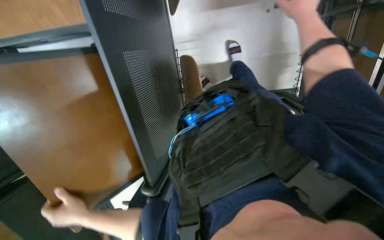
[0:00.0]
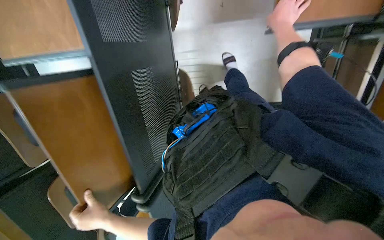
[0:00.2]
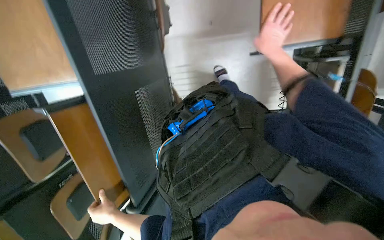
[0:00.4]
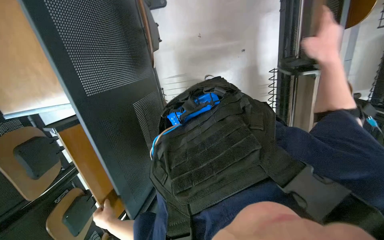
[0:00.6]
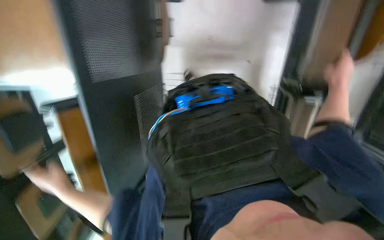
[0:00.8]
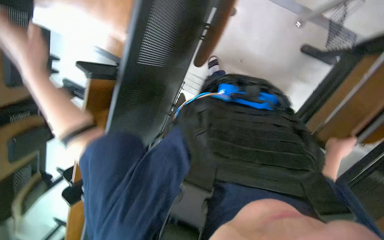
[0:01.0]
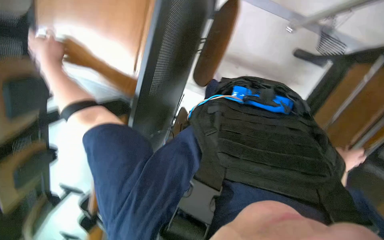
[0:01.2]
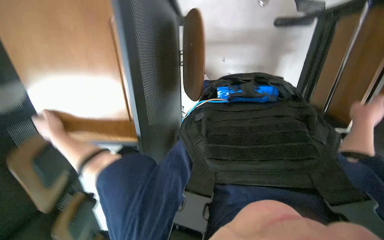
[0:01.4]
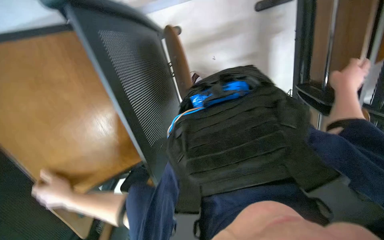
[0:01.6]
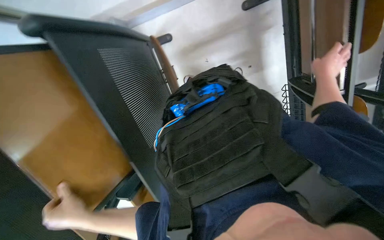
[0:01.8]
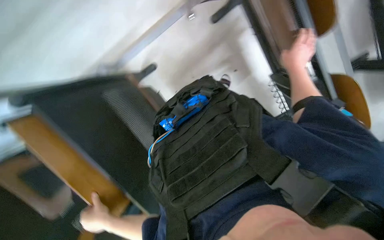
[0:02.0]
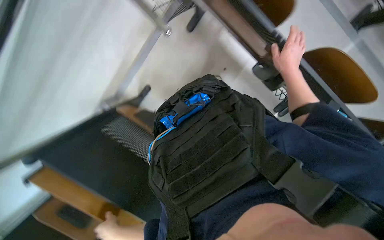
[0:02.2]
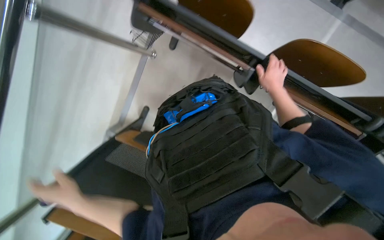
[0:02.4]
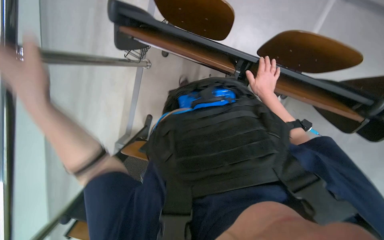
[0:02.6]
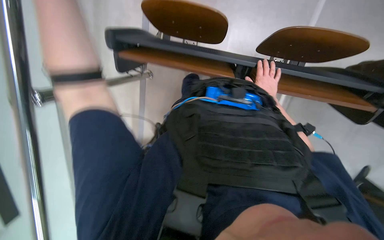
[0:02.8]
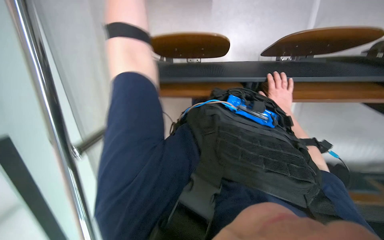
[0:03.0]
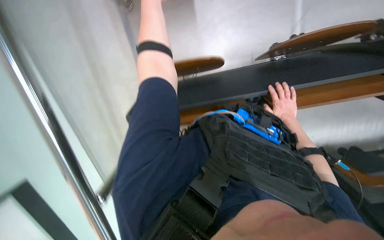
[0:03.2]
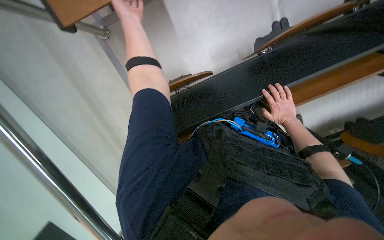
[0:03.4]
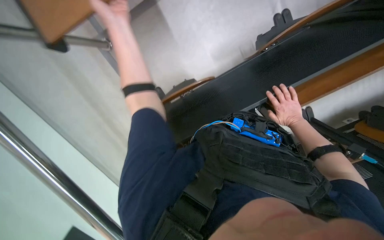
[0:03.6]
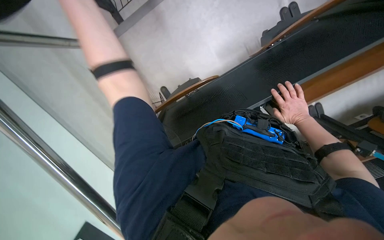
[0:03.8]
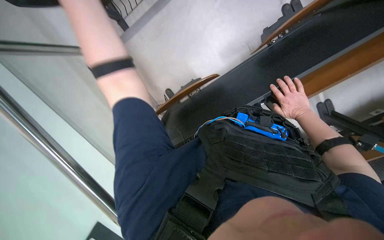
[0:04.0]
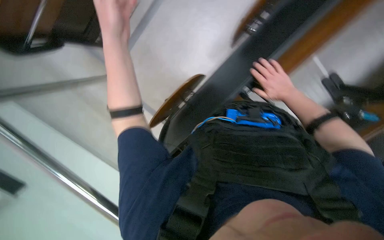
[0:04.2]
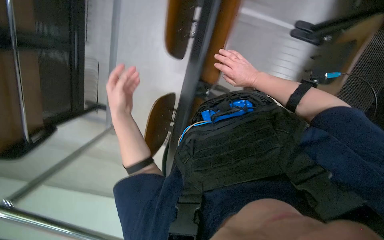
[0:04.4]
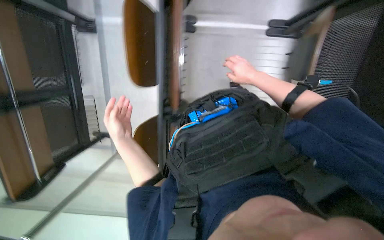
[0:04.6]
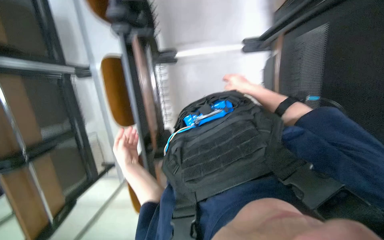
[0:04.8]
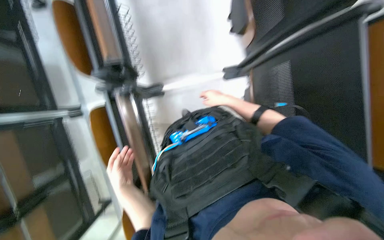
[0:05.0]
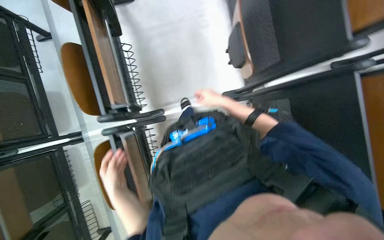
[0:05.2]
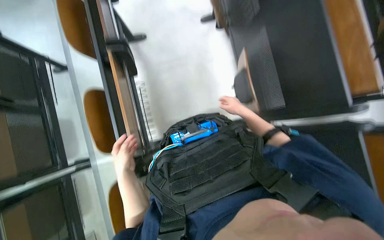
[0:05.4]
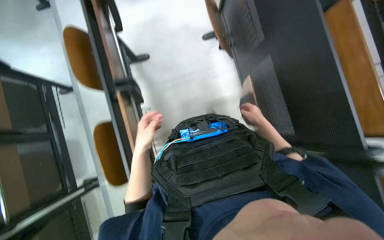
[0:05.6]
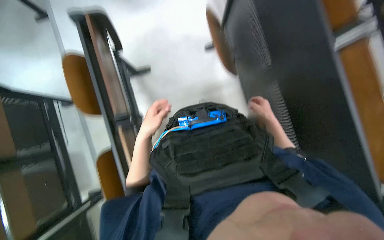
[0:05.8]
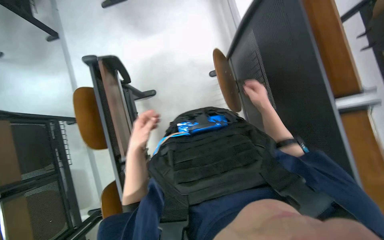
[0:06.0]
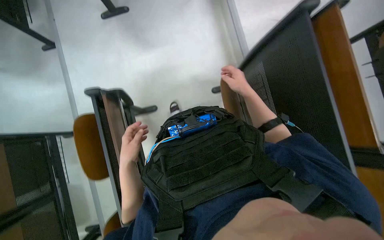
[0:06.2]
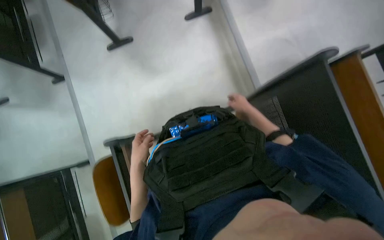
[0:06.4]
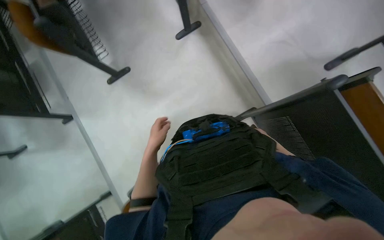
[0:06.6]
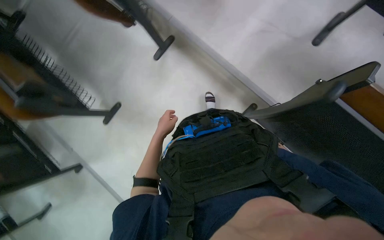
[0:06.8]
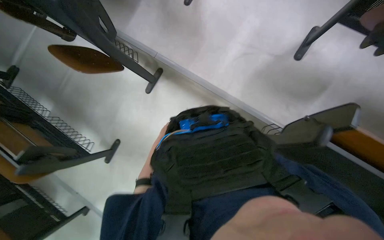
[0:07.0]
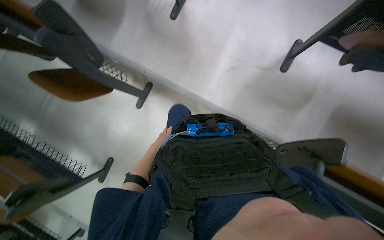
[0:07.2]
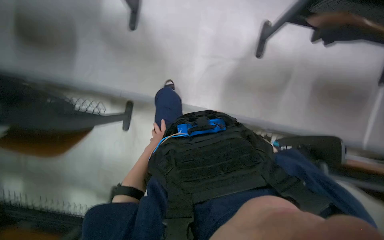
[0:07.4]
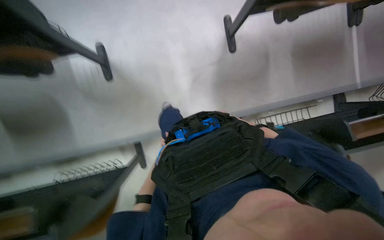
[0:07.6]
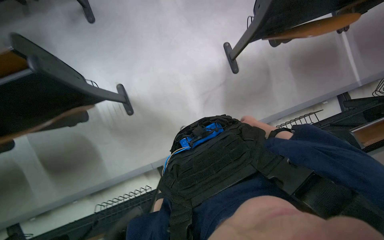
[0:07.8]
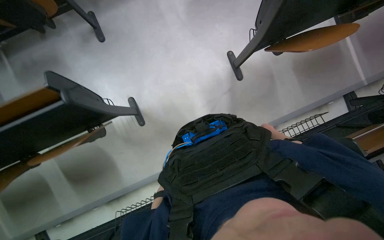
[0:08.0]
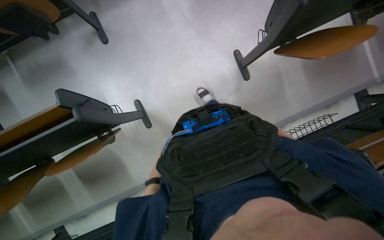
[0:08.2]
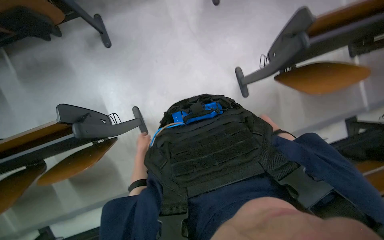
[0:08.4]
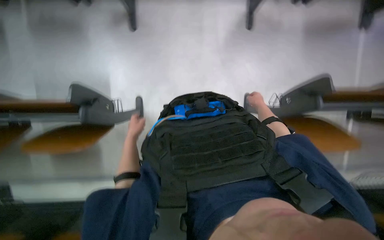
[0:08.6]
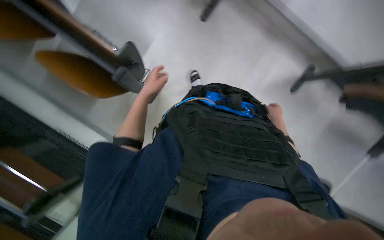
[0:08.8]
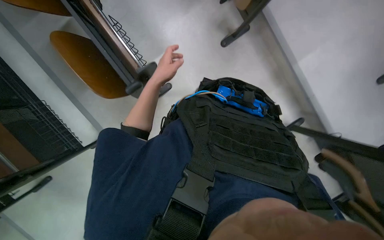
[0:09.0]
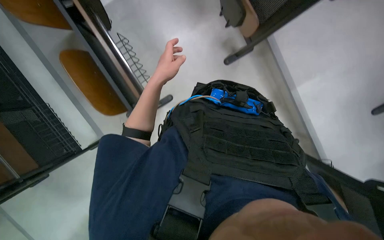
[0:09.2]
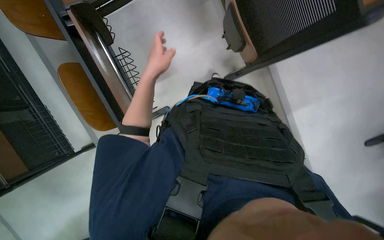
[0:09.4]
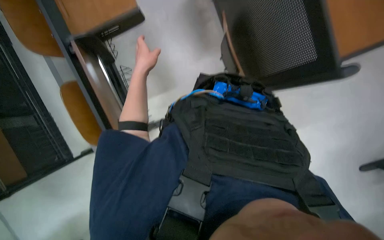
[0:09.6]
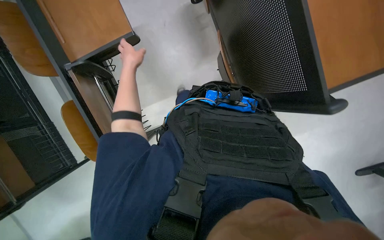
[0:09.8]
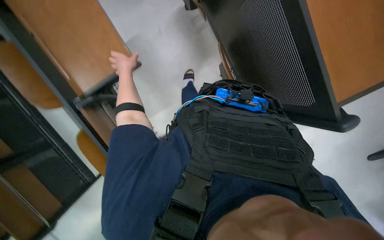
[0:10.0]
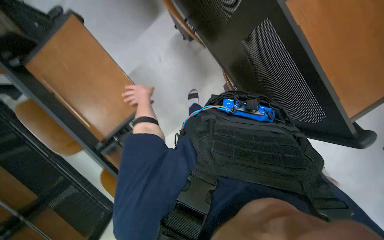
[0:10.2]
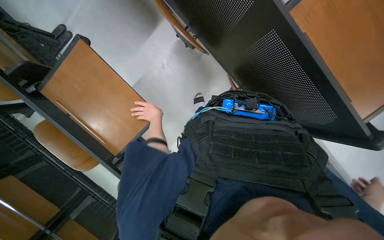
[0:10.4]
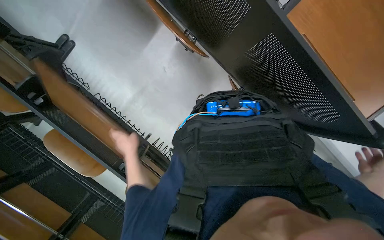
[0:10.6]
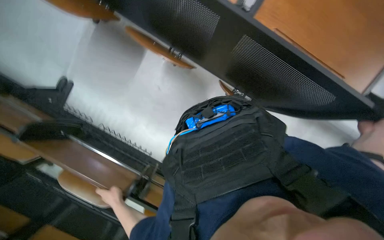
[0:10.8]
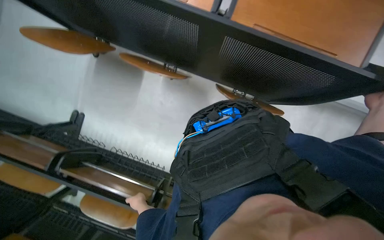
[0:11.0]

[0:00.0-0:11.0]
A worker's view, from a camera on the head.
Job: organizing items.
The whole recording: Folding down desk surfaces. The worker folds down the desk surfaces in a classroom.
0.0 to 1.6 s: The right hand is displaced to the right and down the picture by some 20 cm.
1.6 to 3.2 s: The right hand travels farther from the camera and to the left by approximately 20 cm.
3.2 to 4.8 s: The scene rotates counterclockwise by some 55 degrees.
4.8 to 6.2 s: The view tilts roughly 35 degrees upward.
6.2 to 7.8 s: The head travels approximately 60 cm. The scene turns some 45 degrees counterclockwise in the picture.
7.8 to 9.4 s: The head travels approximately 40 cm. The scene turns approximately 30 degrees clockwise in the picture.
9.4 to 11.0 s: The view tips upward by some 15 degrees. The left hand is displaced down the picture and to the left by about 35 cm.

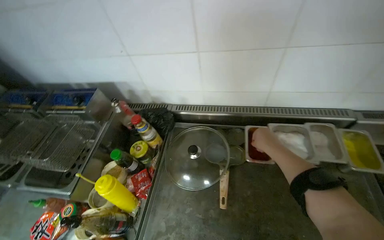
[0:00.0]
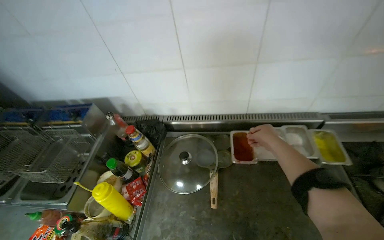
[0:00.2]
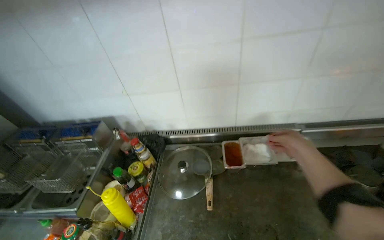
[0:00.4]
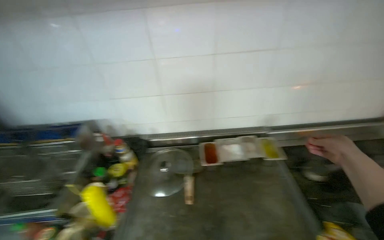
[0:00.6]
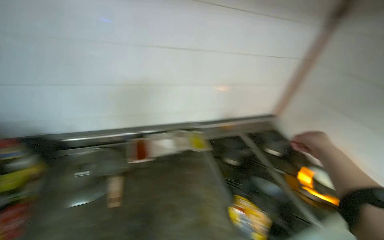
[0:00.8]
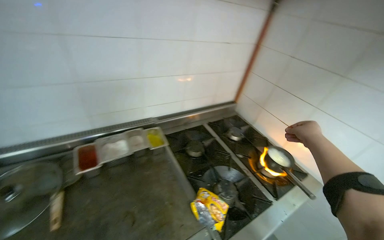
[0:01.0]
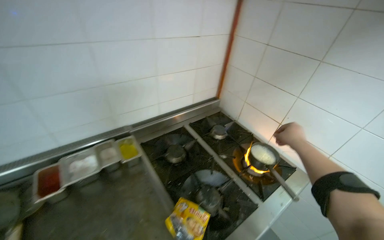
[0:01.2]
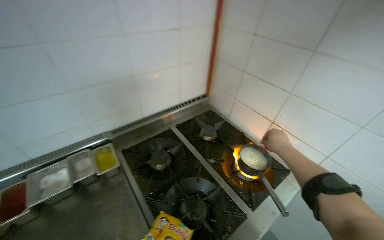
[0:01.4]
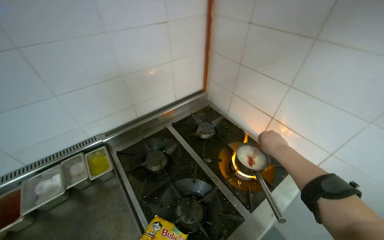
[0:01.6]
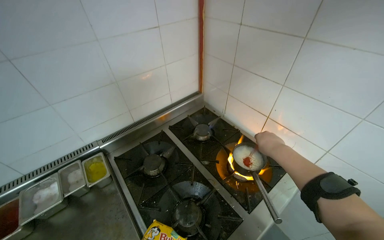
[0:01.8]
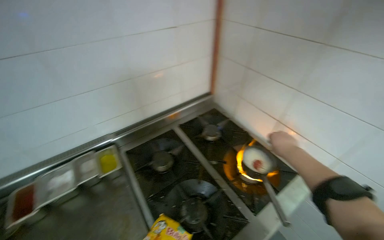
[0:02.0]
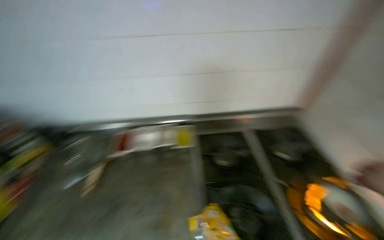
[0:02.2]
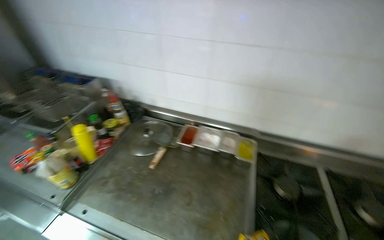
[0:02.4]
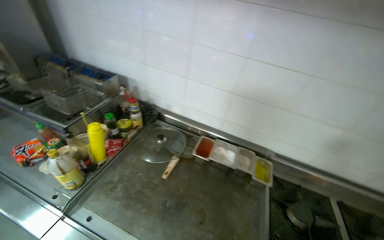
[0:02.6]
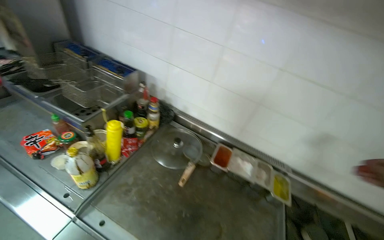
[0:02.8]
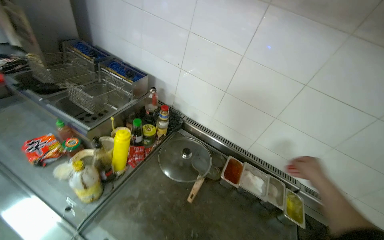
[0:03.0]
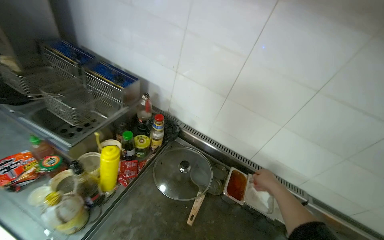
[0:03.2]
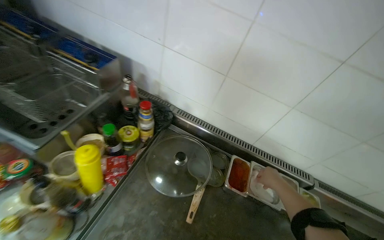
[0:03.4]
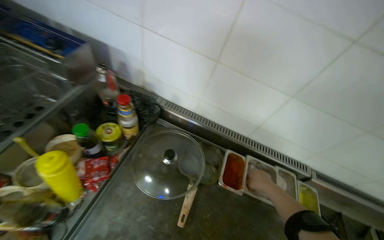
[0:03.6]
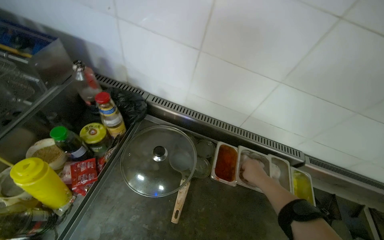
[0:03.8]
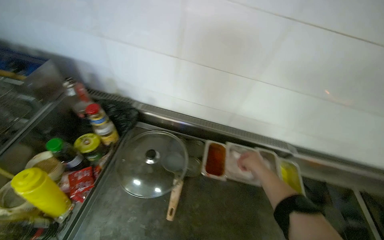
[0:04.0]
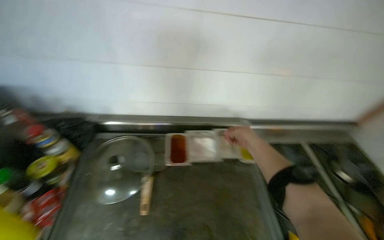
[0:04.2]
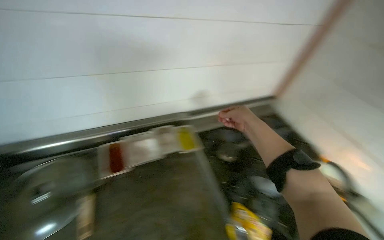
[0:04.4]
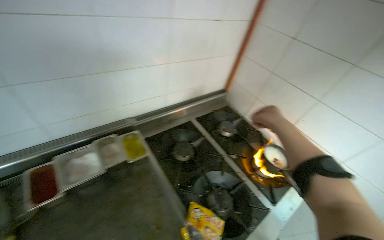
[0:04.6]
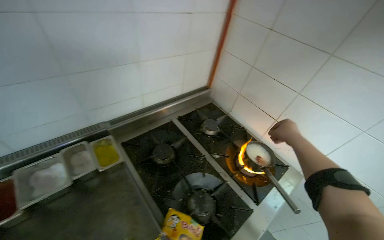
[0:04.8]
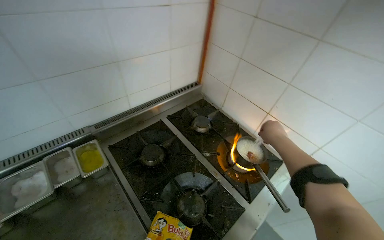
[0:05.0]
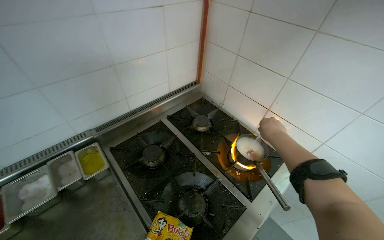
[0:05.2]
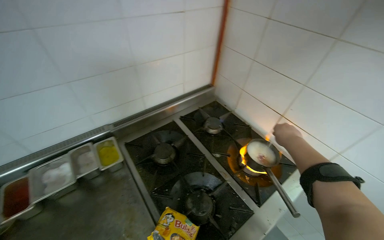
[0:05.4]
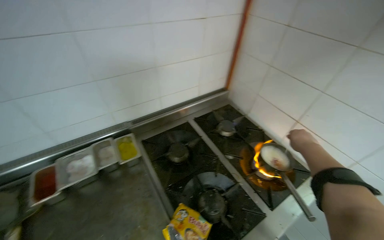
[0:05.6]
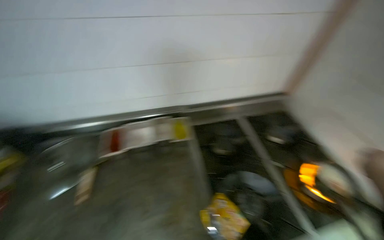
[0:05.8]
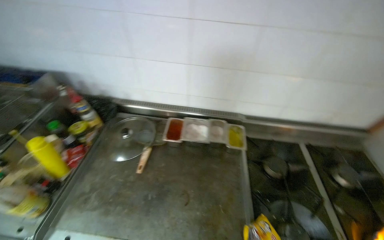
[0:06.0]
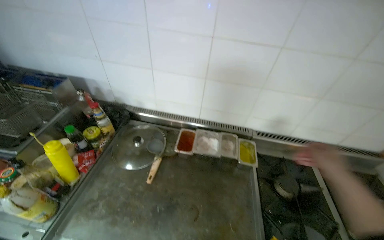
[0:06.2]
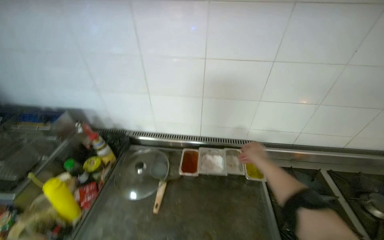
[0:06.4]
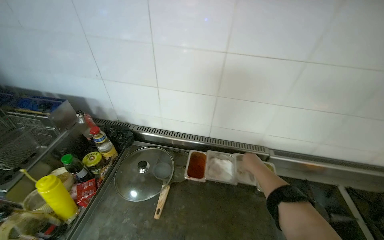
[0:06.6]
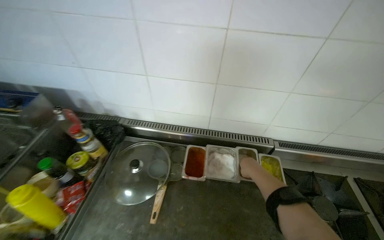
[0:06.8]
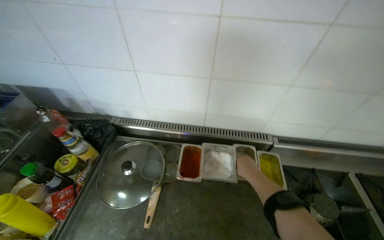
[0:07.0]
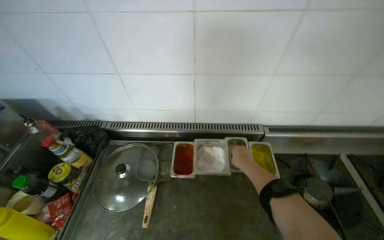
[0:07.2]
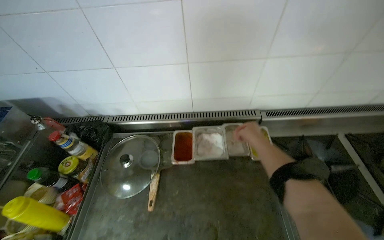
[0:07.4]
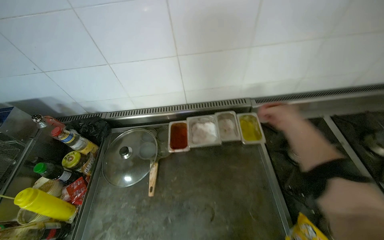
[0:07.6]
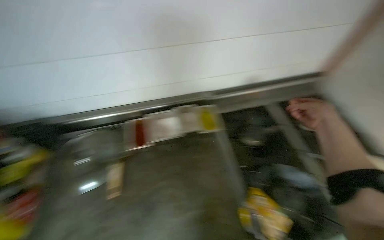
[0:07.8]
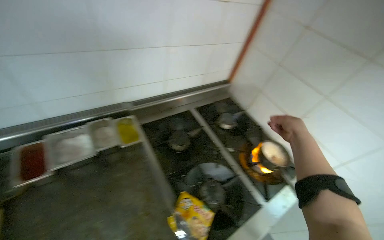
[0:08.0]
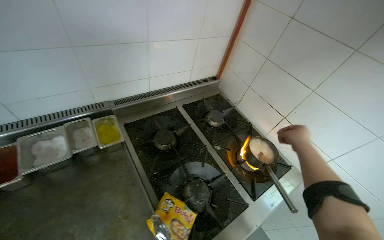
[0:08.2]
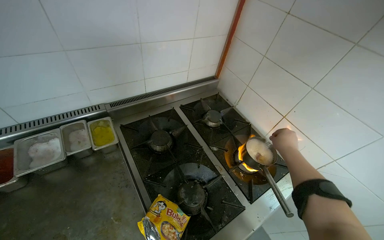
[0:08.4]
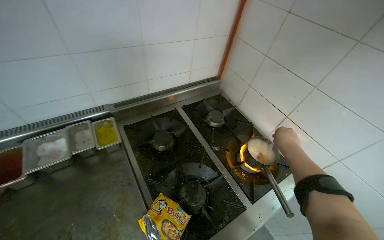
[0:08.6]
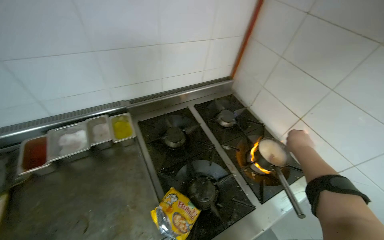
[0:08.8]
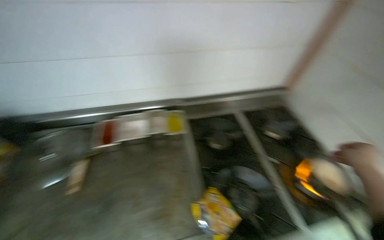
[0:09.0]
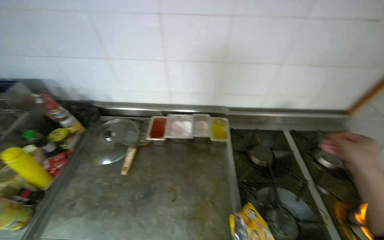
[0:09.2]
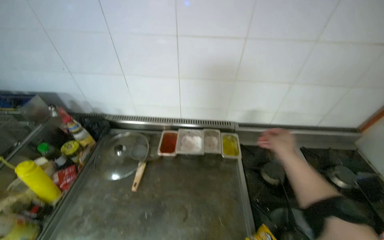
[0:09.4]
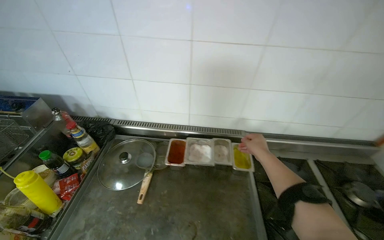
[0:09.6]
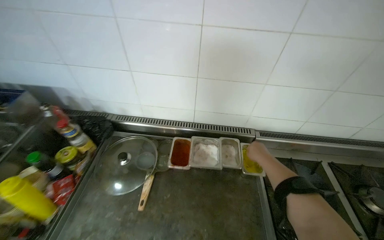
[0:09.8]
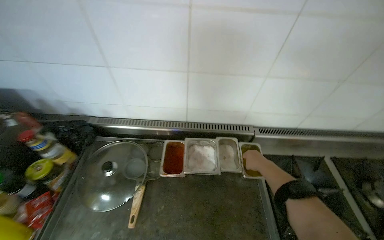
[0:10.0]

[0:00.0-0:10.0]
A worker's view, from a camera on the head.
Job: cooking food.
The whole recording: Adding ingredients to cooking pot. The worker adds various ingredients from containers and a bottle to a pot on the stove.
0.0 to 1.4 s: The camera travels roughly 60 cm. The wearer's head swings about 45 degrees to the right.
1.4 to 2.8 s: The head travels some 50 cm. The head turns to the left by about 65 degrees.
2.8 to 4.2 s: The wearer looks roughly 30 degrees further to the right. The view tips downward by approximately 15 degrees.
5.8 to 7.2 s: The head rotates roughly 20 degrees to the left.
7.2 to 8.6 s: The right hand goes roughly 50 cm to the right.
8.6 to 10.0 s: The wearer moves some 40 cm. The wearer's head swings some 35 degrees to the left.
